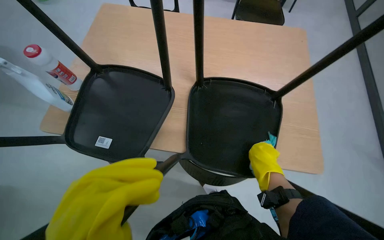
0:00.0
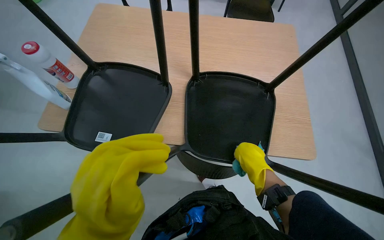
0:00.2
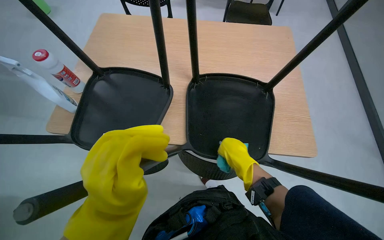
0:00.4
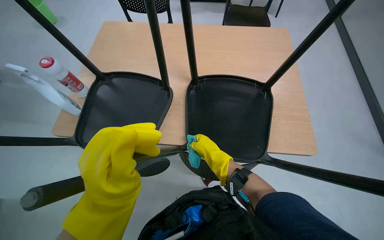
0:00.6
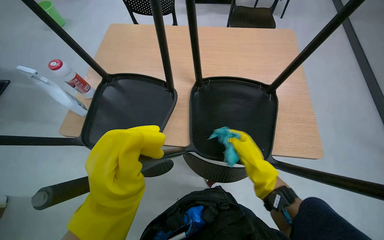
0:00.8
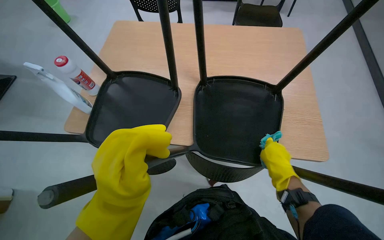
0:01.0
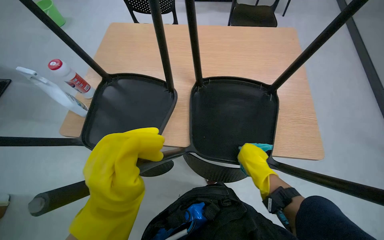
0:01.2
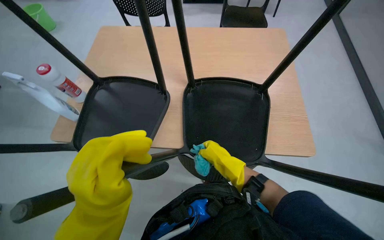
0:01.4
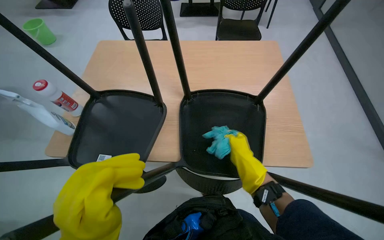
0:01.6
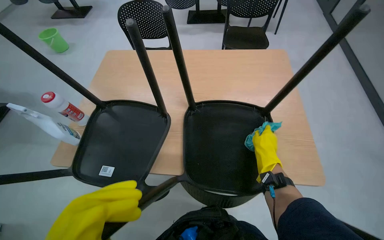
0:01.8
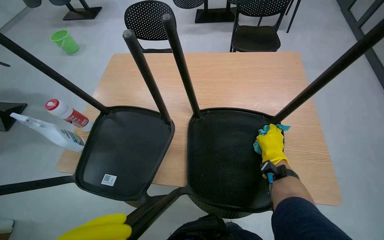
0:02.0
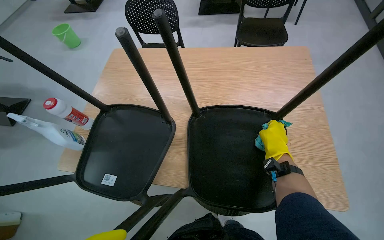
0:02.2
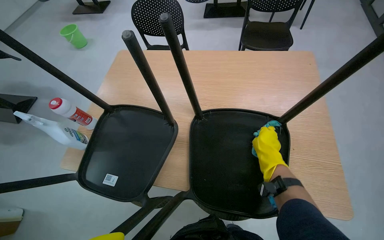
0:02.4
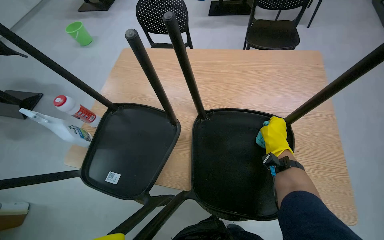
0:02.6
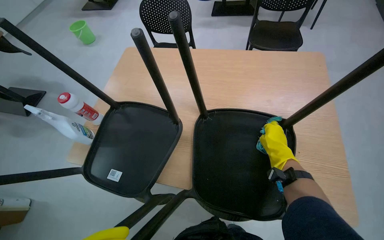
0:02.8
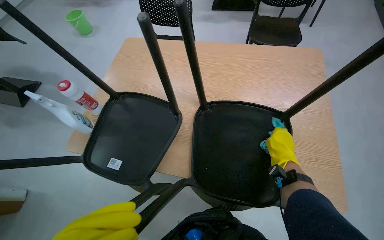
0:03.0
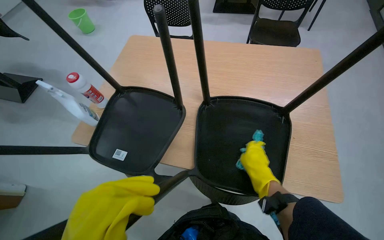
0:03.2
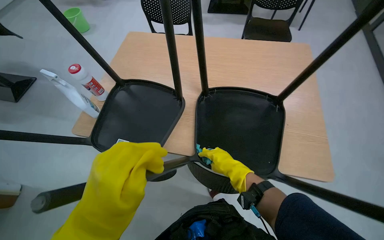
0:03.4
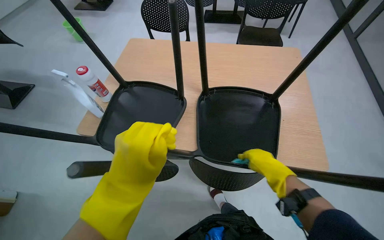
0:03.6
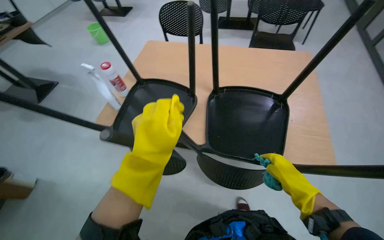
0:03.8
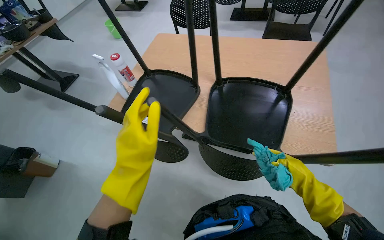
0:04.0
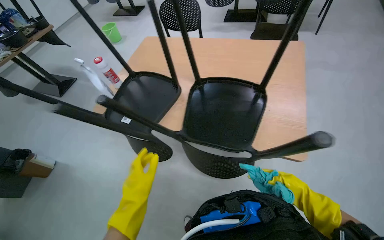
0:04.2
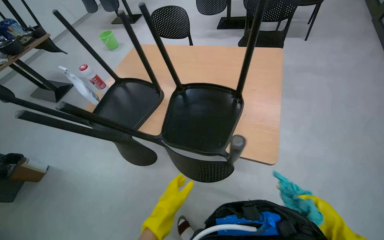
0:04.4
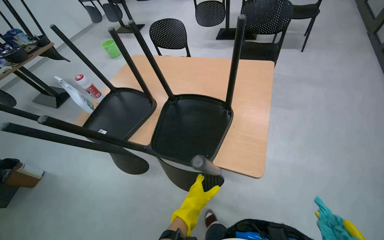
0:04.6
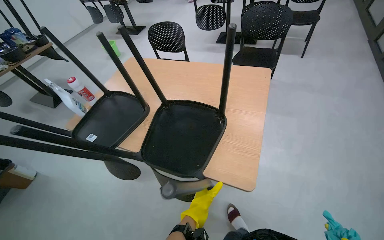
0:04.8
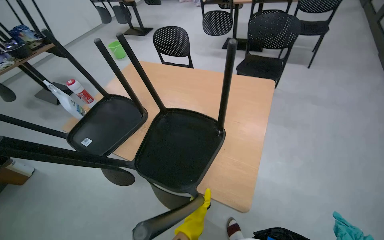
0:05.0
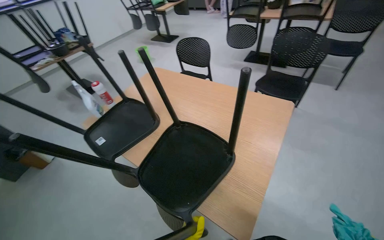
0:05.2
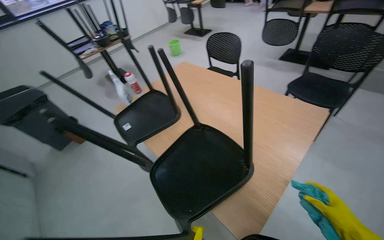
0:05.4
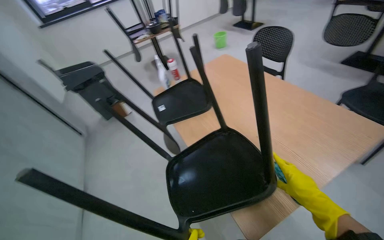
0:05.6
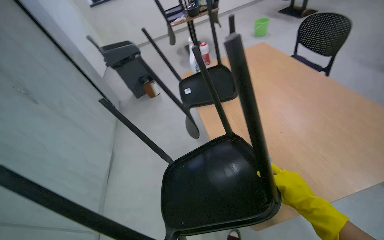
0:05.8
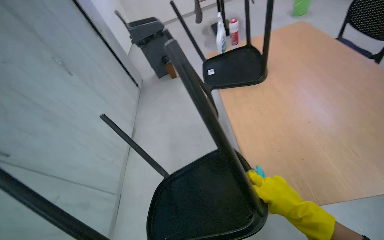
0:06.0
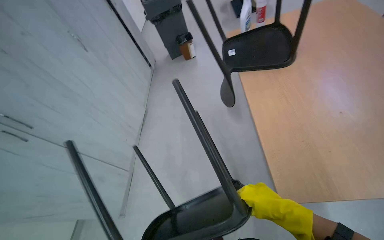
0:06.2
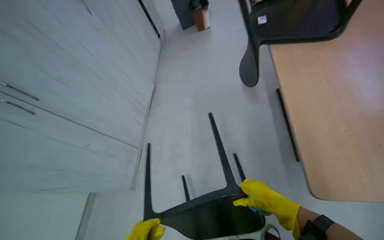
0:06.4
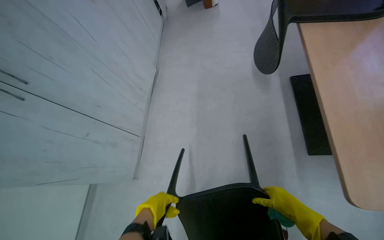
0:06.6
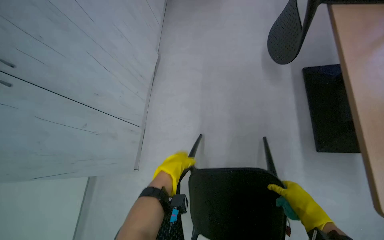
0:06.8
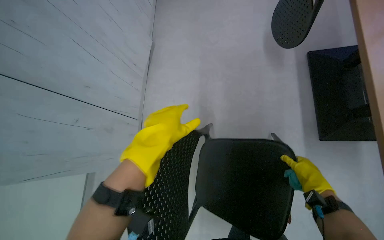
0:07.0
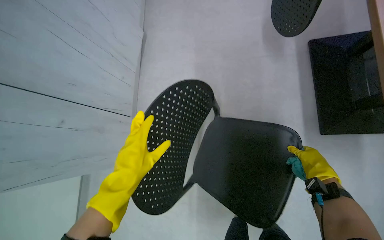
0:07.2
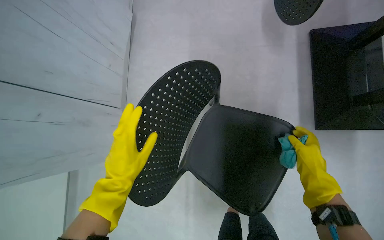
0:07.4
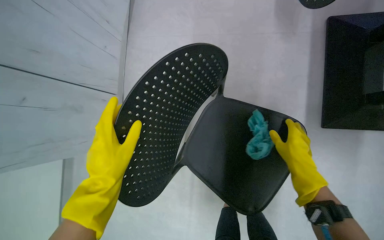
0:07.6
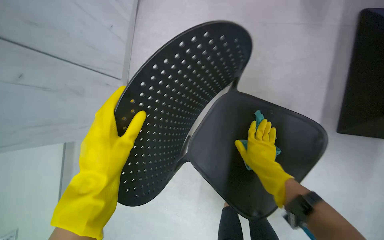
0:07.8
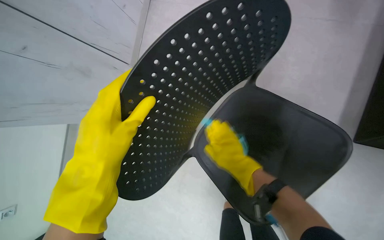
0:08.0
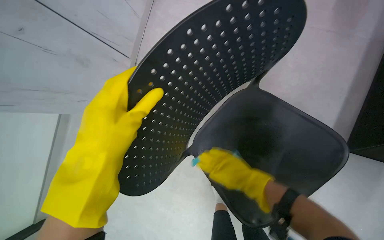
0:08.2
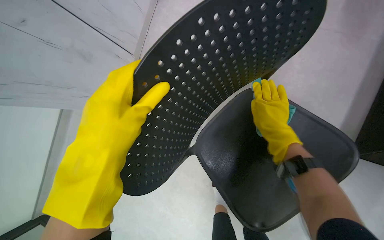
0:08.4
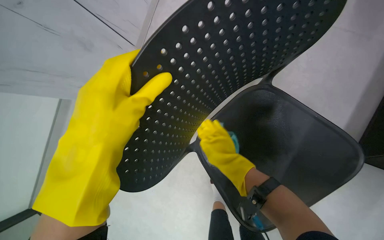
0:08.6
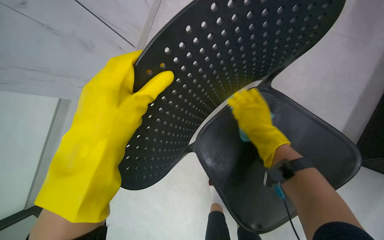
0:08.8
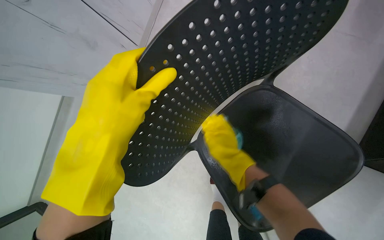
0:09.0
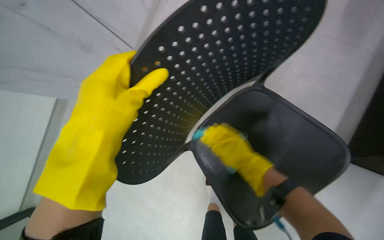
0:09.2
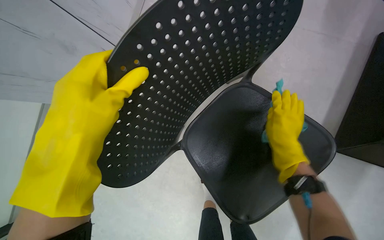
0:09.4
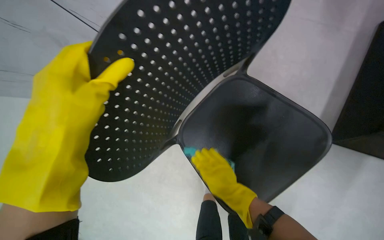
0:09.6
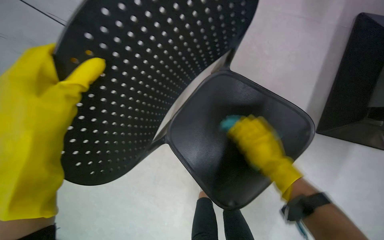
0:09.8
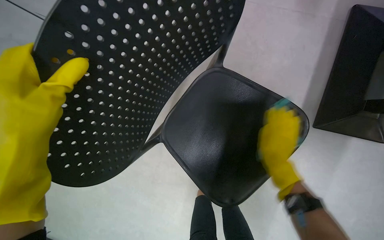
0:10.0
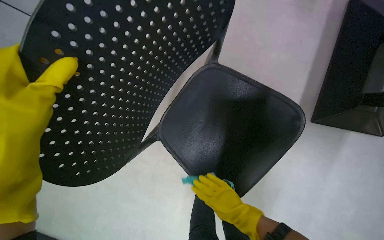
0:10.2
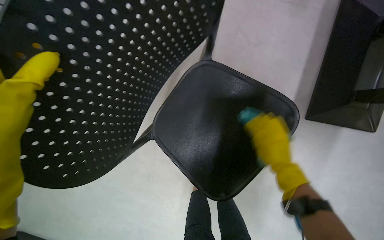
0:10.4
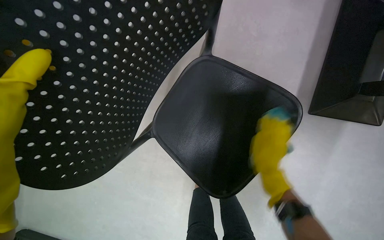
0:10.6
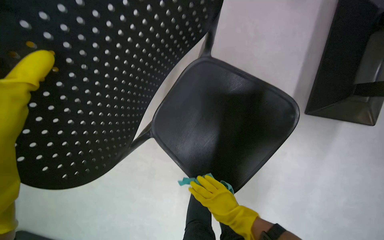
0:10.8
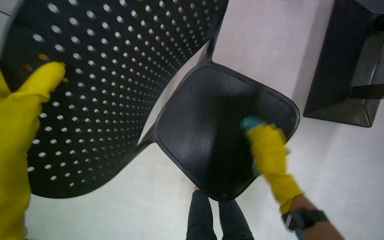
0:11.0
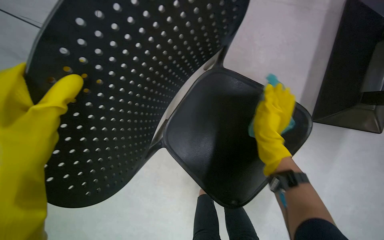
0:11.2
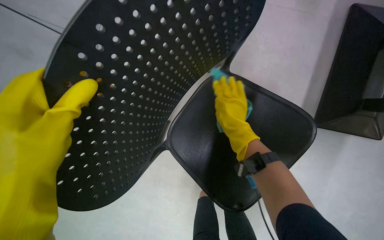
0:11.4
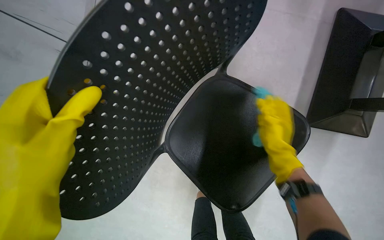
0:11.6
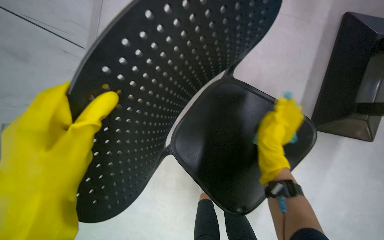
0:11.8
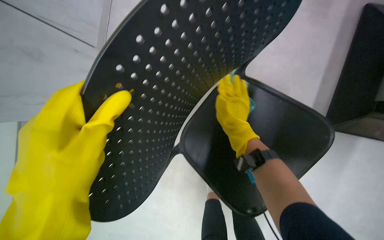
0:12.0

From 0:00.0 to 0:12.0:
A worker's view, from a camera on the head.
Job: wiping surfaces.
The whole recording: Cleaning chairs. The worker sprays cleaner and wipes the undersides and legs of chairs with a cloth.
From 0:00.0 to 0:01.6: The right hand moves left and right over about 15 cm, changing direction 3 times.
From 0:04.4 to 0:06.0: The wearer looks approximately 65 degrees further to the left.
From 0:06.0 to 0:07.6: The wearer moves approximately 50 cm. The wearer looks roughly 35 degrees further downward.
From 0:07.6 to 0:09.0: The right hand swings left and right, roughly 20 cm each way, with 2 reversals.
From 0:09.0 to 0:10.4: The right hand is displaced to the right by roughly 30 cm, and goes down the picture and returns, roughly 25 cm each way.
From 0:10.4 to 0:12.0: The right hand goes up and down the picture, roughly 30 cm each way, reversing 2 times.

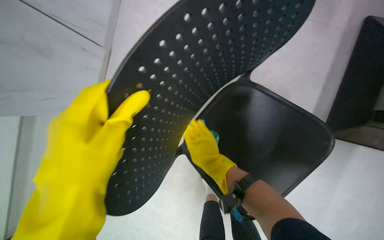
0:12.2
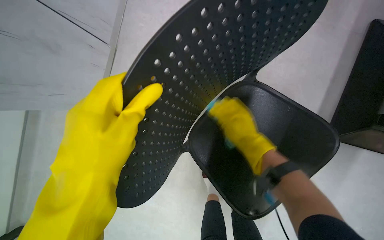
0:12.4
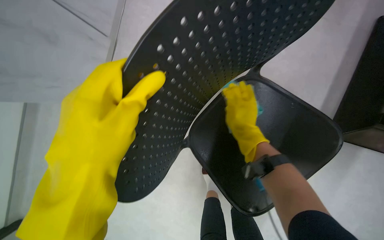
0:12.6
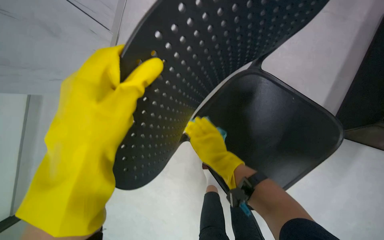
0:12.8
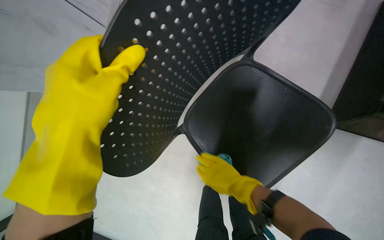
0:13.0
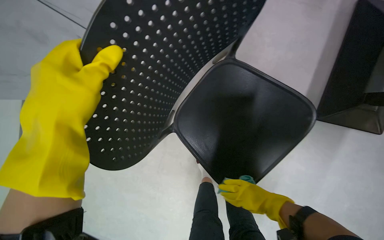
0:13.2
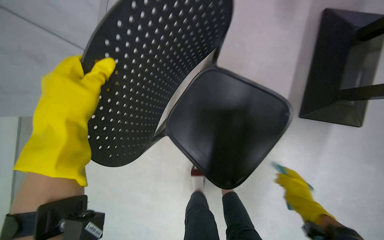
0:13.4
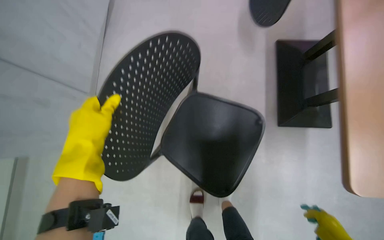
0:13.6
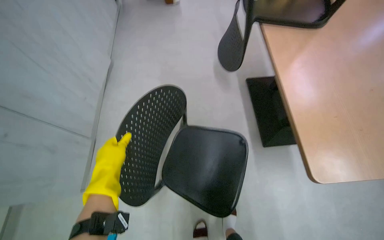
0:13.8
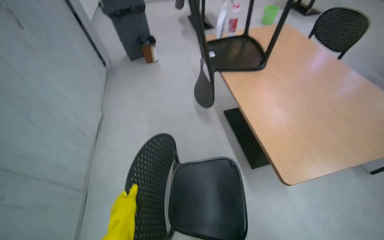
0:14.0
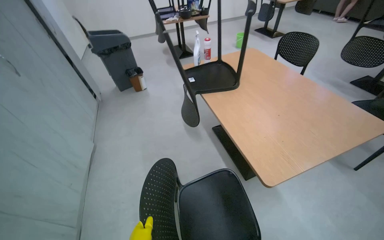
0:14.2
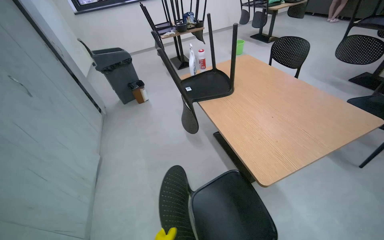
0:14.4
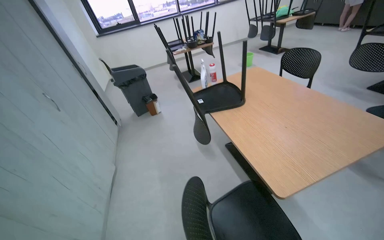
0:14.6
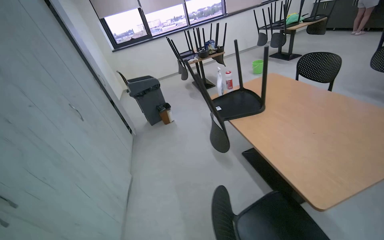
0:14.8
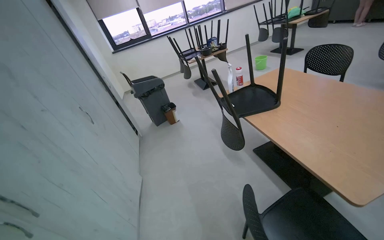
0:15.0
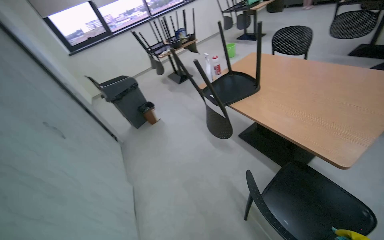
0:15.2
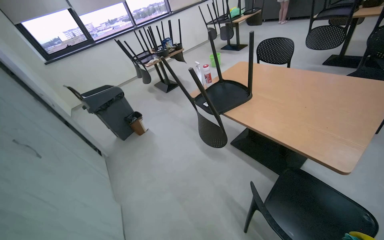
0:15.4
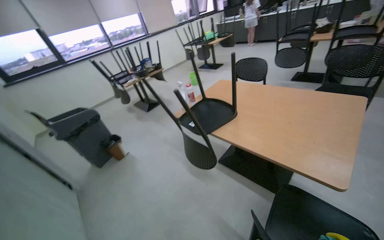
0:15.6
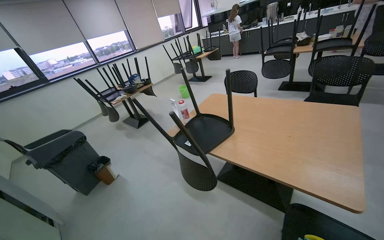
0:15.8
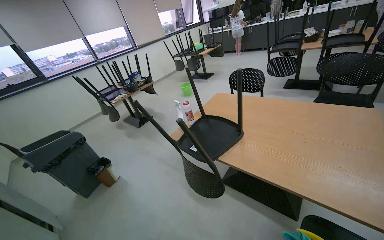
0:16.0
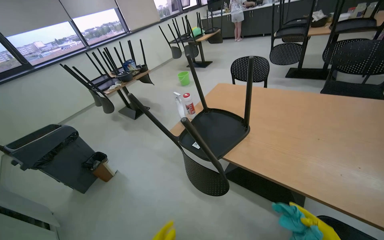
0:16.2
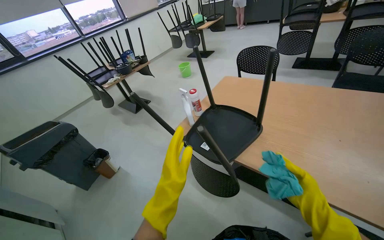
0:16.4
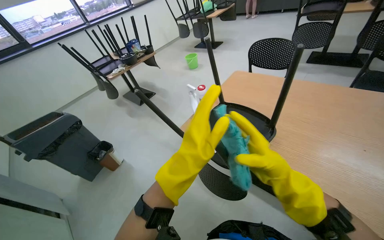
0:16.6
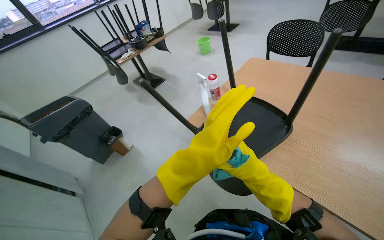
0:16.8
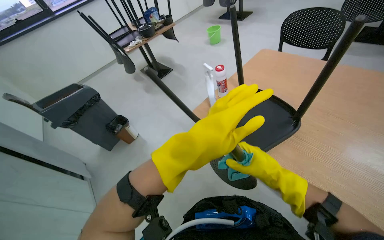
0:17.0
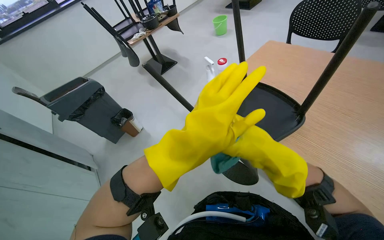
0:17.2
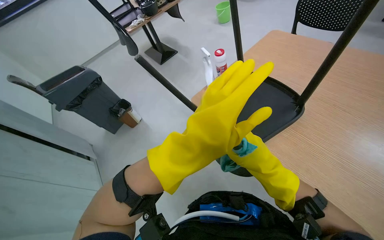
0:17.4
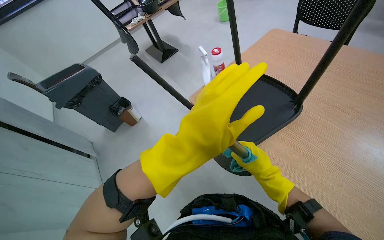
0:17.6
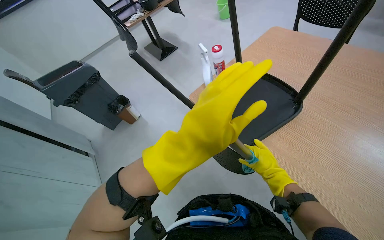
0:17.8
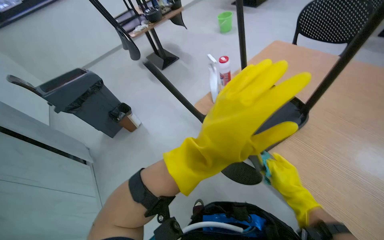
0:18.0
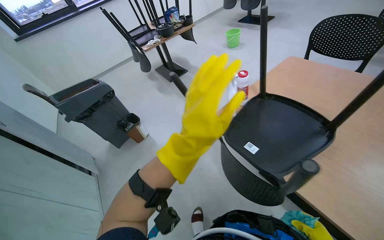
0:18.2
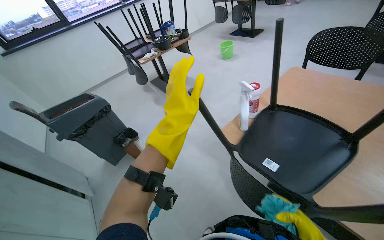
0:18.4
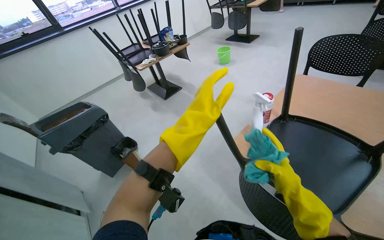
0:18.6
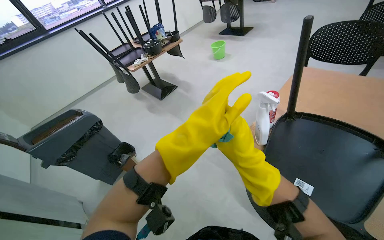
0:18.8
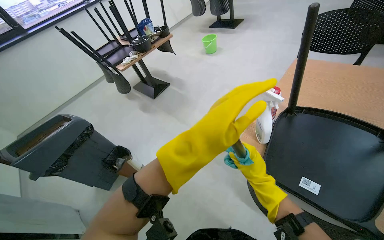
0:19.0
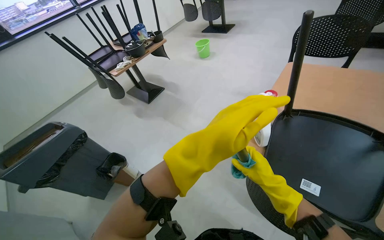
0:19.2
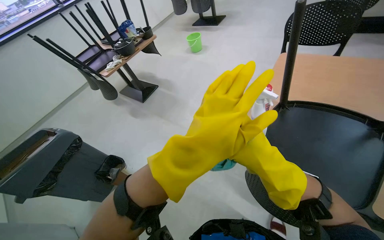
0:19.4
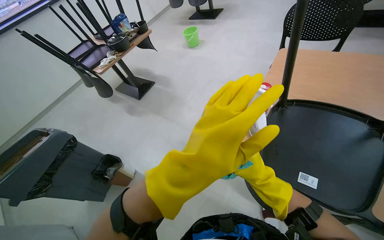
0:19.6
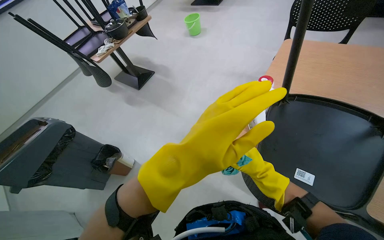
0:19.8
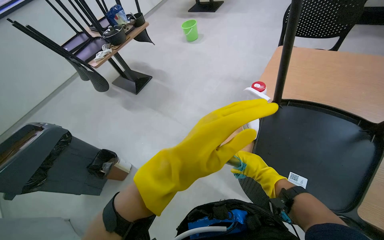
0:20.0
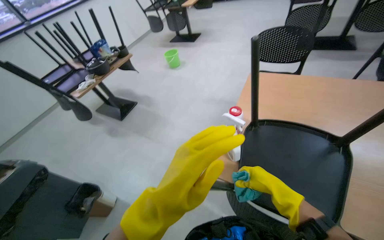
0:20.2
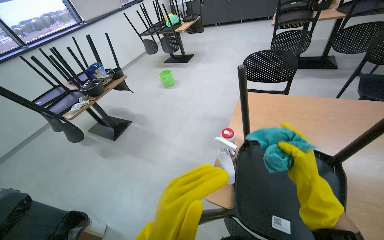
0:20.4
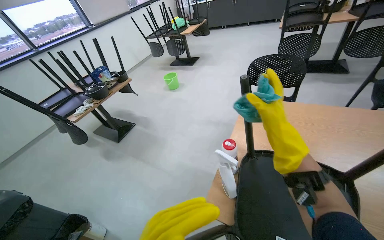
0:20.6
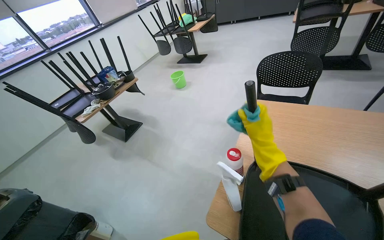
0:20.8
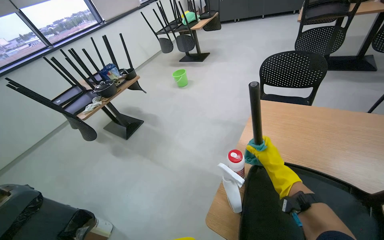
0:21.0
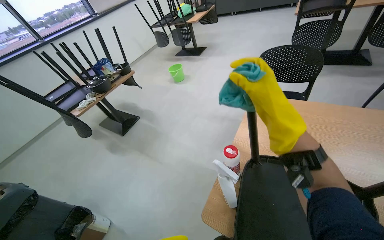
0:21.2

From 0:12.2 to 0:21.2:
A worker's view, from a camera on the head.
Job: wiping surfaces.
The whole recording: Cleaning chairs. The worker sprays cleaner and wipes the undersides and legs of chairs with a cloth.
From 0:12.2 to 0:13.8: The view tips upward by roughly 25 degrees.
From 0:13.8 to 0:15.2: The view tips upward by about 30 degrees. The scene turns approximately 35 degrees counterclockwise in the picture.
From 0:15.2 to 0:16.6: The head travels some 60 cm. The view pans to the right by roughly 15 degrees.
From 0:18.2 to 0:19.8: The head rotates roughly 20 degrees to the right.
From 0:19.8 to 0:21.2: The view tilts some 15 degrees upward. The right hand moves nearer and farther over about 35 cm, changing direction 2 times.
